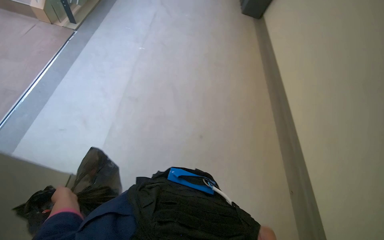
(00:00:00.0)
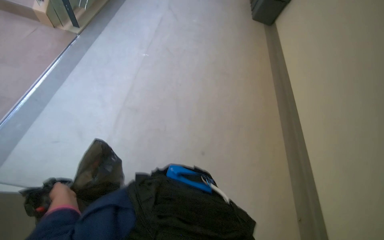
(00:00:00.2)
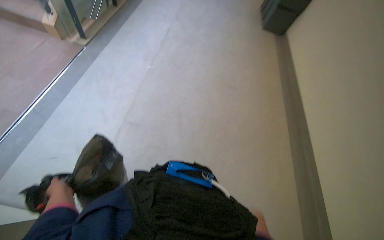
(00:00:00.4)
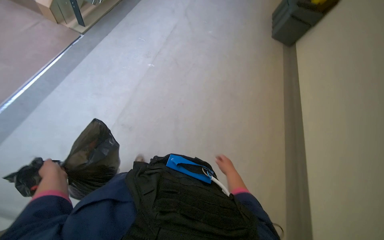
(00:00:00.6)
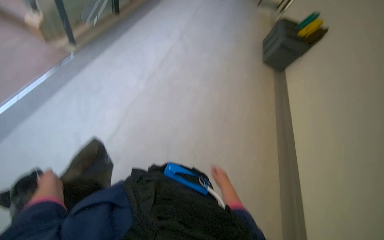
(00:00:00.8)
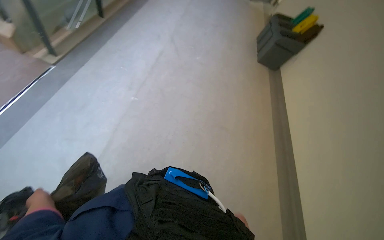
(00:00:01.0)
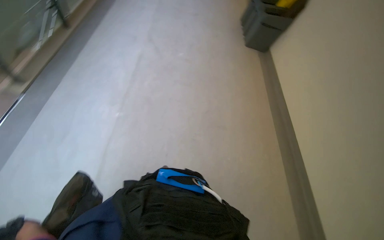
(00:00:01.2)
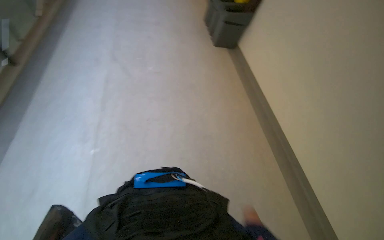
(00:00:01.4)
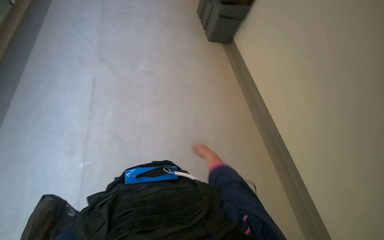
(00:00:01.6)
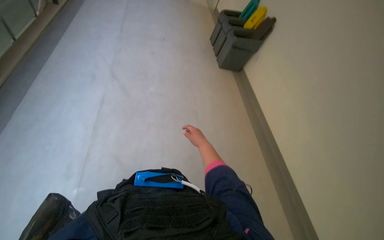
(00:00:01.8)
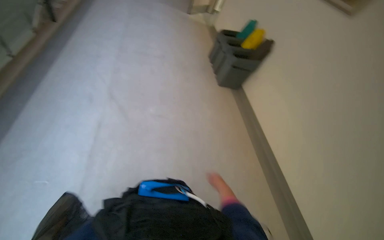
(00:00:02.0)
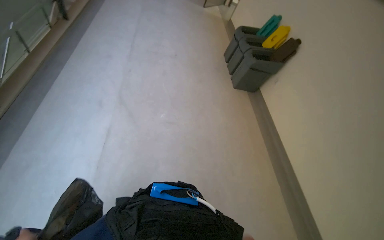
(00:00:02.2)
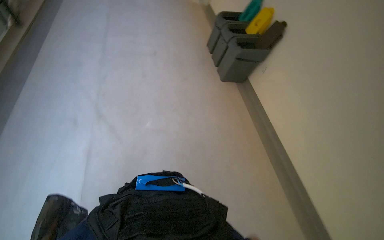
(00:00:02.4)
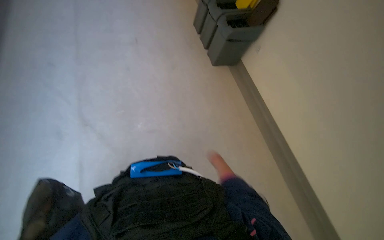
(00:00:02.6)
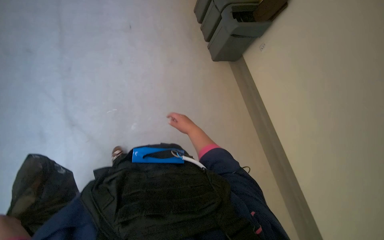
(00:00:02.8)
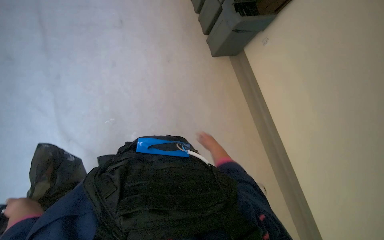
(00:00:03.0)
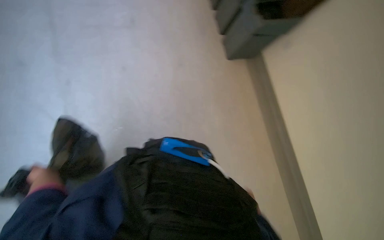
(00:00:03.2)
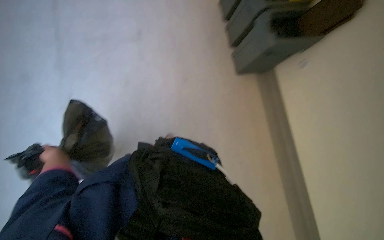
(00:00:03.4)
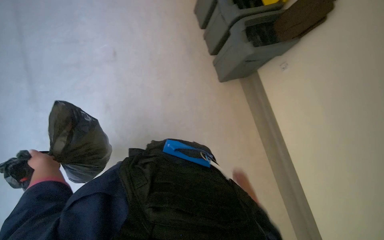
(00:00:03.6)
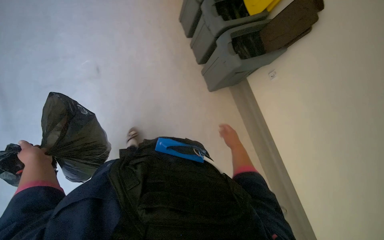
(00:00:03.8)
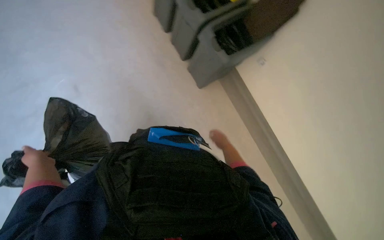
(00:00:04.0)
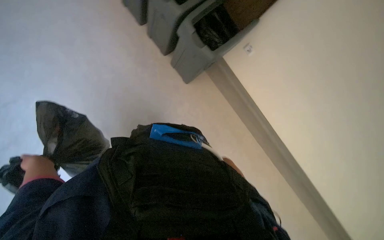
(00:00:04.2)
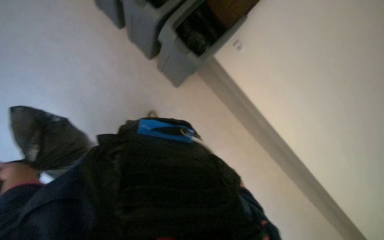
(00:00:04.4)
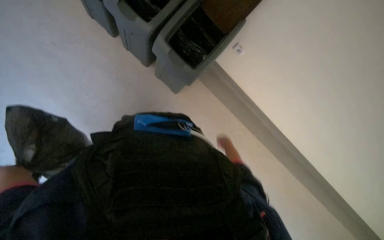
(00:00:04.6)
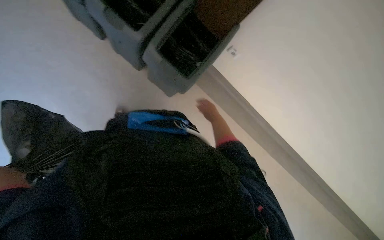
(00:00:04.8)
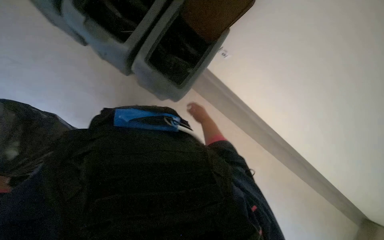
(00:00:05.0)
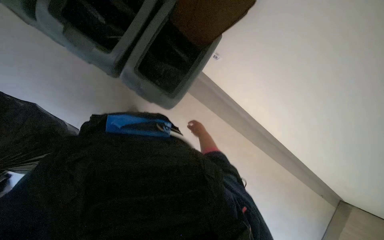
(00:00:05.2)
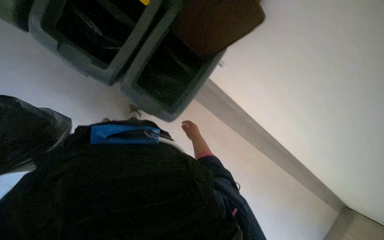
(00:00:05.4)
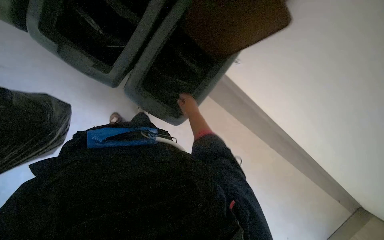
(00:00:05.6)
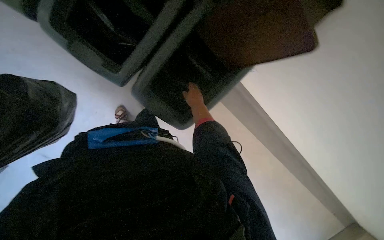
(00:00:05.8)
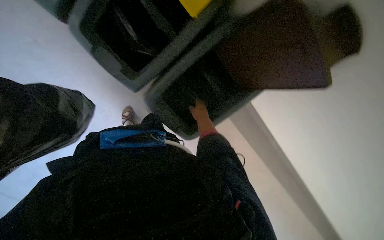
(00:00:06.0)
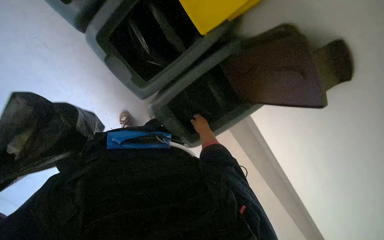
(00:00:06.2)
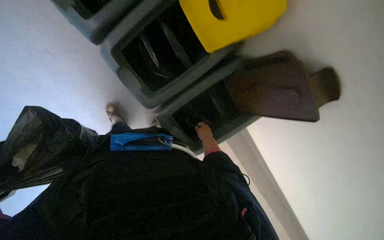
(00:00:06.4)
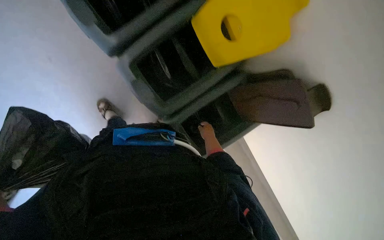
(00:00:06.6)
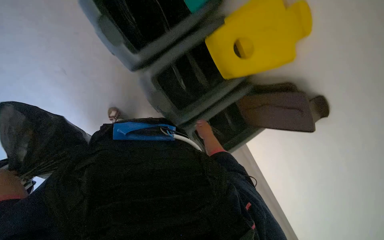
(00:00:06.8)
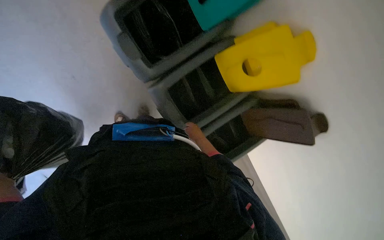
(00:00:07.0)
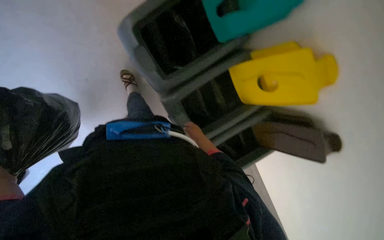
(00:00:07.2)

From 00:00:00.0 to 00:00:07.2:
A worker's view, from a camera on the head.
Job: managing trash.
The whole recording: Disposing of trash. The worker collects and disposes of trash into designated bins.
From 00:00:05.8 to 00:00:07.2: The wearer moves approximately 50 cm.

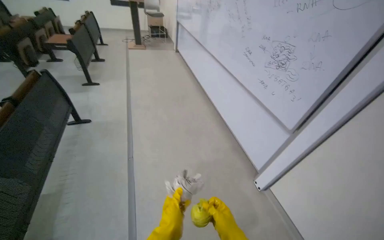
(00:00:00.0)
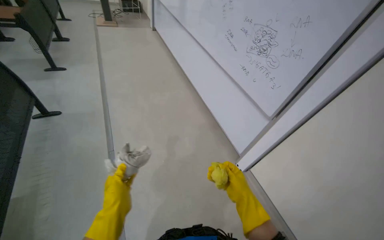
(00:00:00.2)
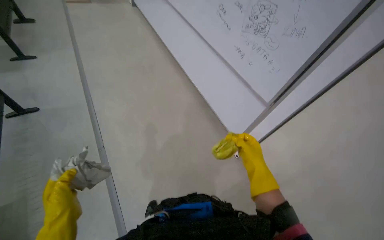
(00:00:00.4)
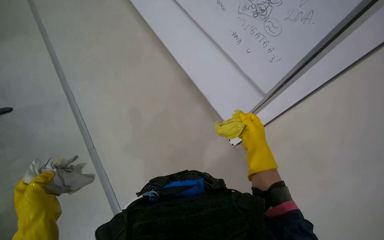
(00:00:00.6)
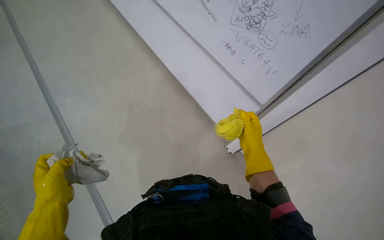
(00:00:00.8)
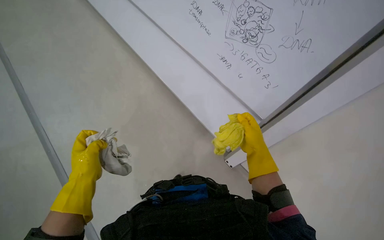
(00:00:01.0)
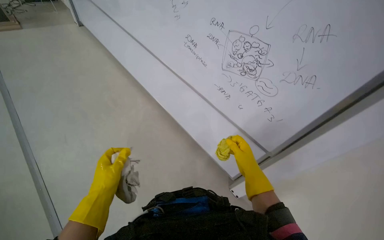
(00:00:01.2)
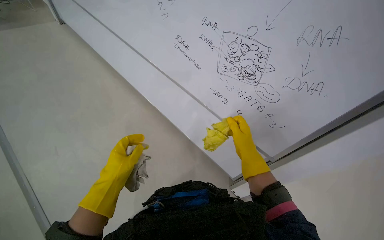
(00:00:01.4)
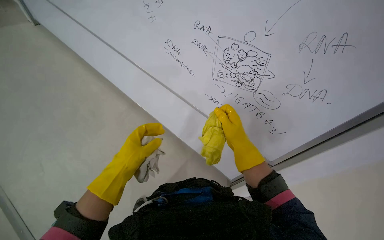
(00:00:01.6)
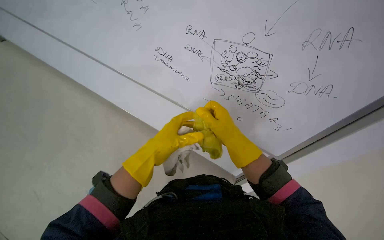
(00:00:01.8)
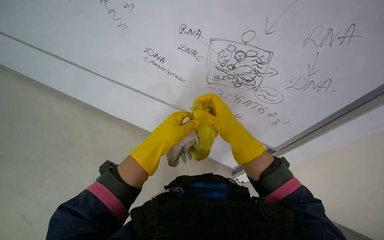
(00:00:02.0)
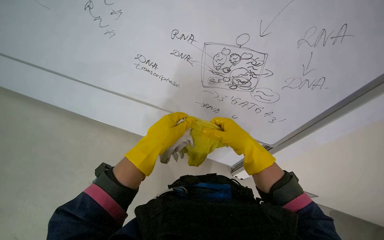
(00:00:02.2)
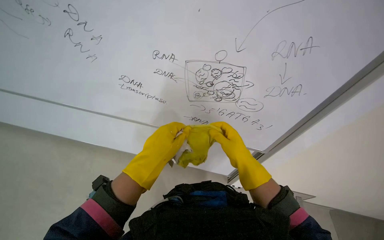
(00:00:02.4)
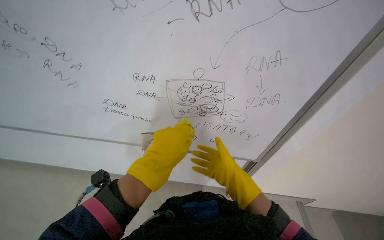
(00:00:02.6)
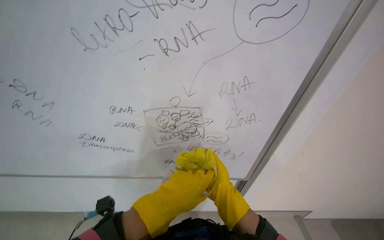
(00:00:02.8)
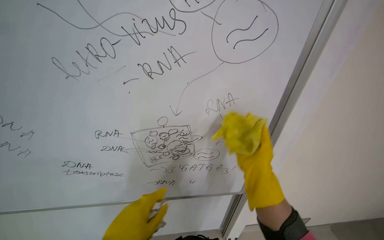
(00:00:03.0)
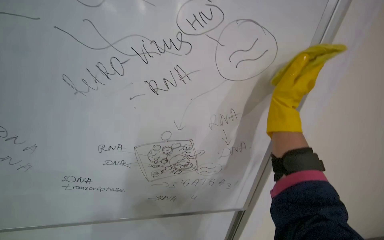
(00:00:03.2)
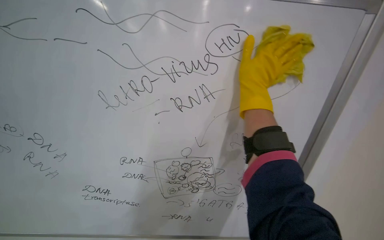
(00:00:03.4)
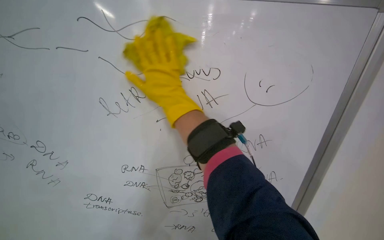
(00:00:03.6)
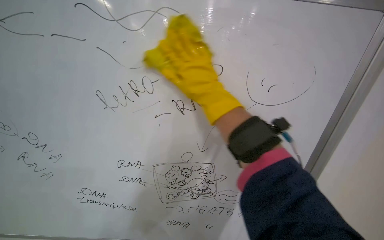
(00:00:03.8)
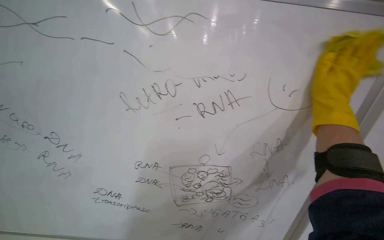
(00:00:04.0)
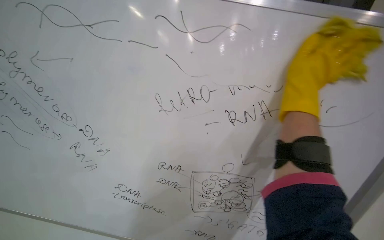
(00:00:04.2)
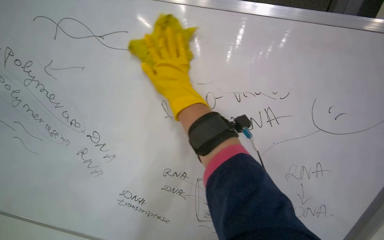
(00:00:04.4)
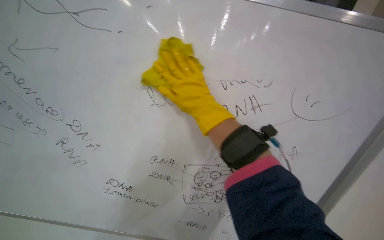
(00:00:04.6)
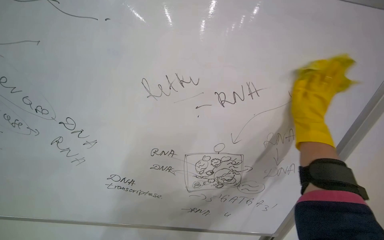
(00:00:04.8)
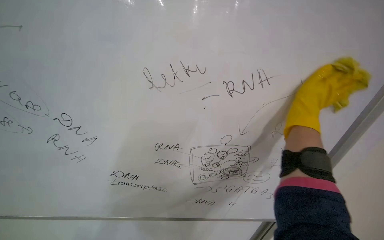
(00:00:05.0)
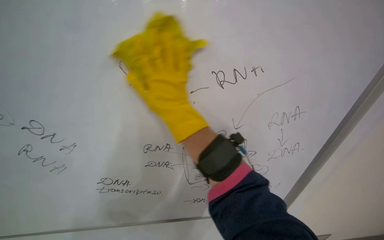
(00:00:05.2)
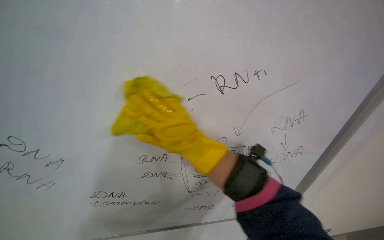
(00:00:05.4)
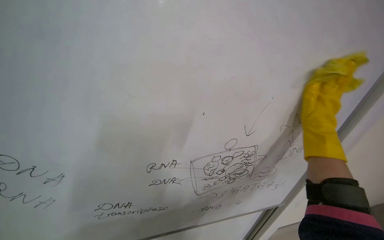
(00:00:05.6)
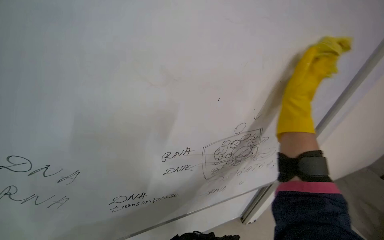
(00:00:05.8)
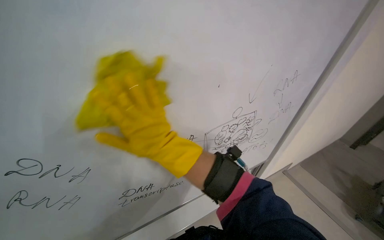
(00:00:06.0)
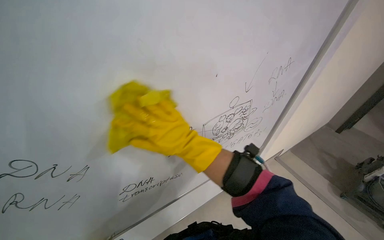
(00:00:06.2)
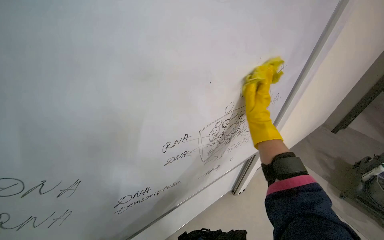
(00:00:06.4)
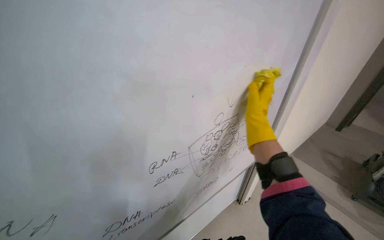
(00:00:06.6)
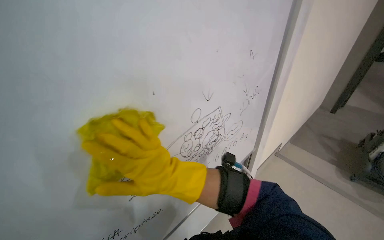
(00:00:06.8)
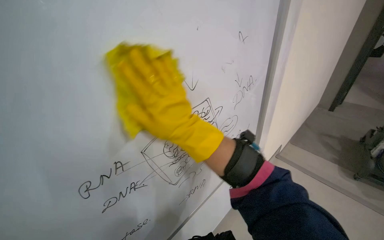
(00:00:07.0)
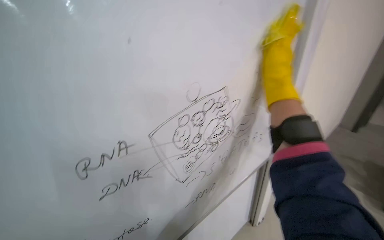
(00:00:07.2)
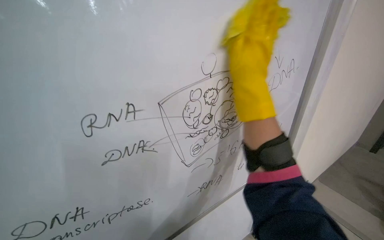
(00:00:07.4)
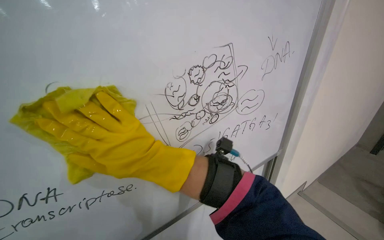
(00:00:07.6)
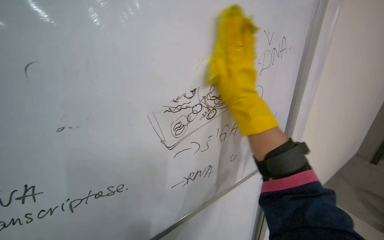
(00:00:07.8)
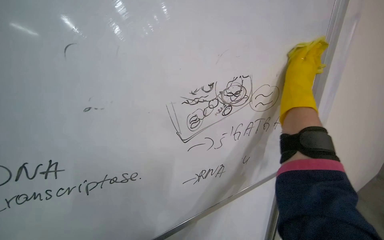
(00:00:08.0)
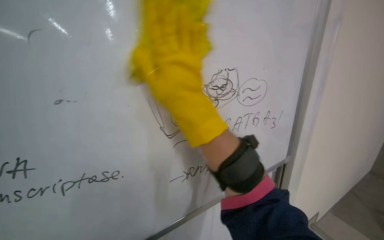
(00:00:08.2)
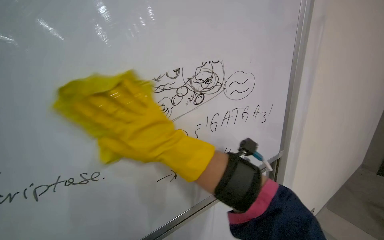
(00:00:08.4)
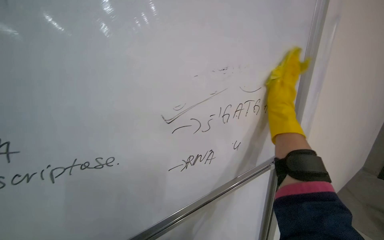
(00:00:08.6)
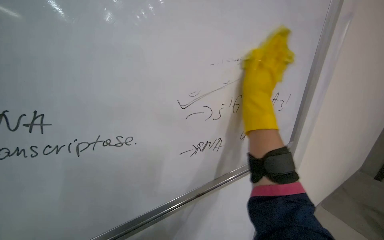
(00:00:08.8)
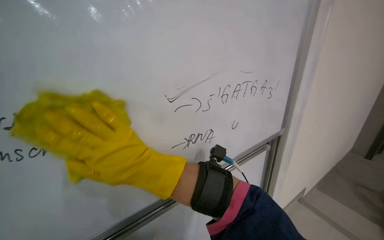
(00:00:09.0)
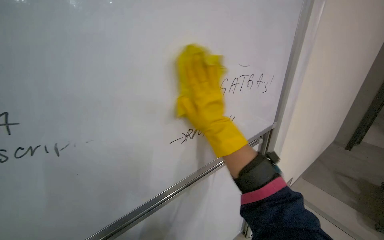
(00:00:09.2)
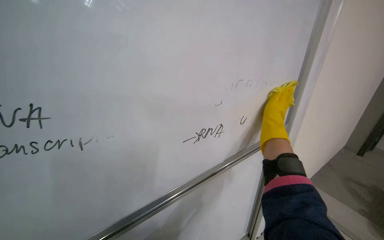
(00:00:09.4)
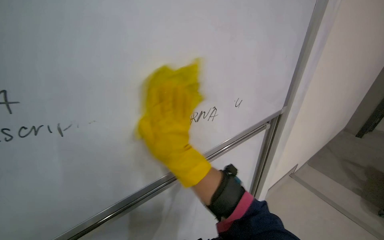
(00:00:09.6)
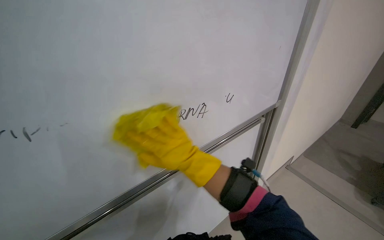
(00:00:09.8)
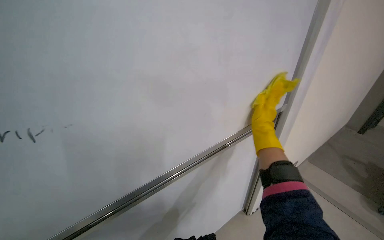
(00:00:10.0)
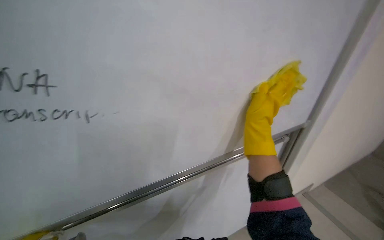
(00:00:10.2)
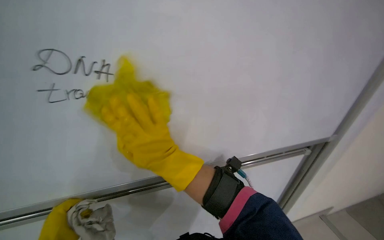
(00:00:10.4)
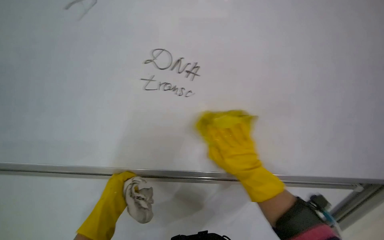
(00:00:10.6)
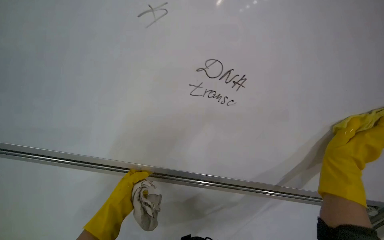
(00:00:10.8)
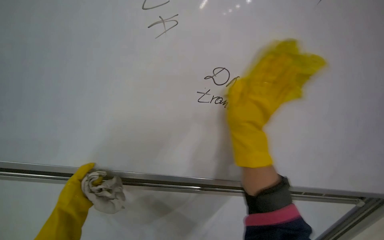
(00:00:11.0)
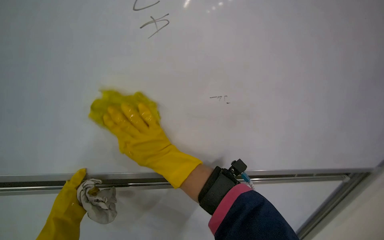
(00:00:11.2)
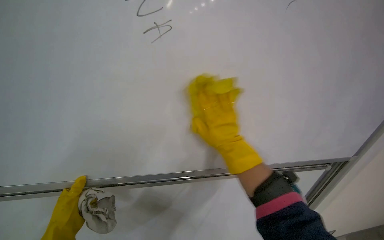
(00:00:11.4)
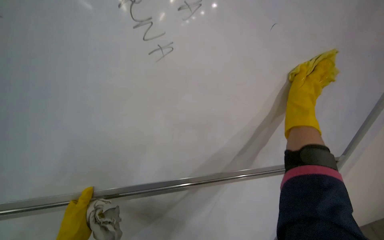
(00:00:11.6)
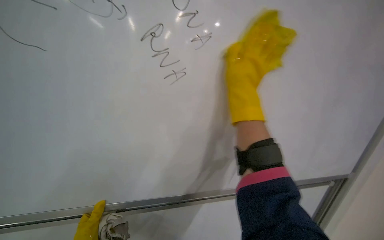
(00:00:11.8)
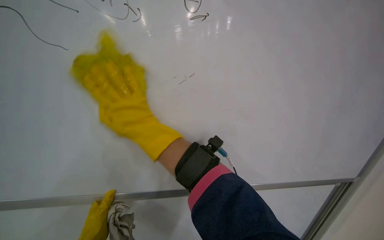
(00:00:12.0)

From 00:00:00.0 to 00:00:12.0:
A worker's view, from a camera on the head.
Job: wiping surfaces.
The whole recording: Wiping whiteboard. The worker wipes the large white whiteboard surface with a cloth.
From 00:00:00.0 to 00:00:01.6: The camera travels approximately 50 cm. The camera is aimed roughly 20 degrees further to the right.
From 00:00:01.6 to 00:00:03.0: The head turns to the right by some 45 degrees. The view tilts some 20 degrees upward.
From 00:00:03.0 to 00:00:04.4: The wearer's head swings roughly 20 degrees to the left. The view tilts about 15 degrees upward. The right hand swings left and right, approximately 30 cm each way, with 3 reversals.
From 00:00:04.4 to 00:00:06.0: The head rotates approximately 40 degrees to the right. The view tips downward by about 25 degrees.
From 00:00:06.0 to 00:00:07.6: The right hand goes left and right, roughly 30 cm each way, reversing 3 times.
From 00:00:07.6 to 00:00:09.0: The right hand swings left and right, approximately 40 cm each way, with 3 reversals.
From 00:00:09.0 to 00:00:10.4: The right hand heads to the right, covering roughly 15 cm.
From 00:00:10.4 to 00:00:12.0: The wearer looks approximately 20 degrees further upward. The right hand moves left and right over approximately 50 cm, changing direction 3 times.
